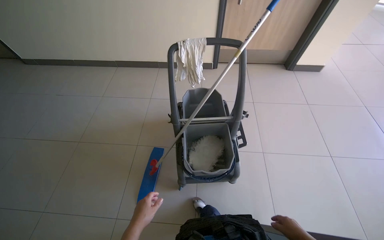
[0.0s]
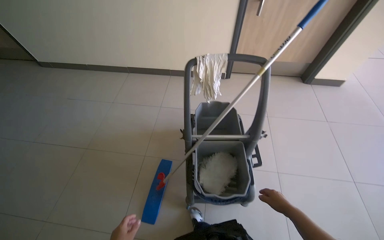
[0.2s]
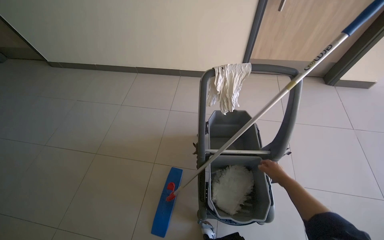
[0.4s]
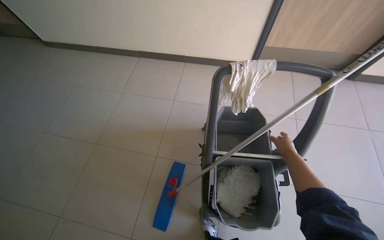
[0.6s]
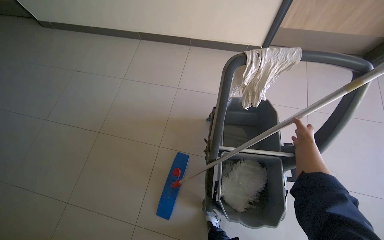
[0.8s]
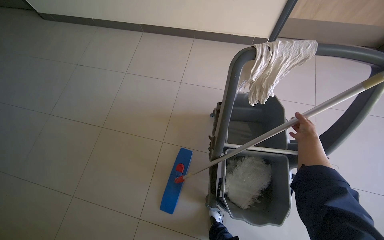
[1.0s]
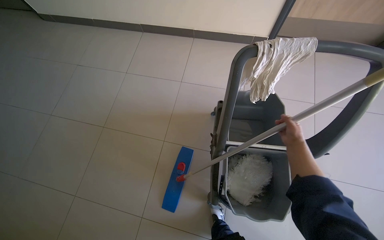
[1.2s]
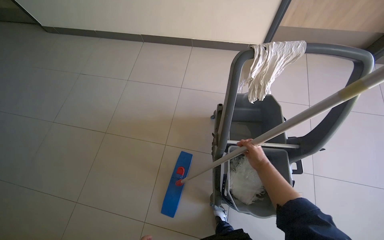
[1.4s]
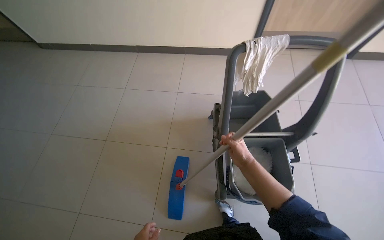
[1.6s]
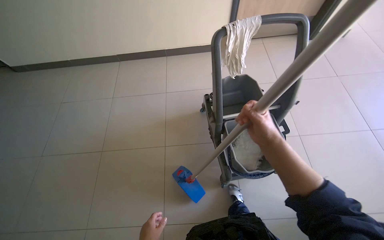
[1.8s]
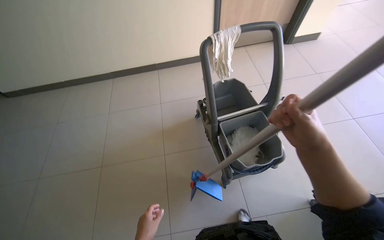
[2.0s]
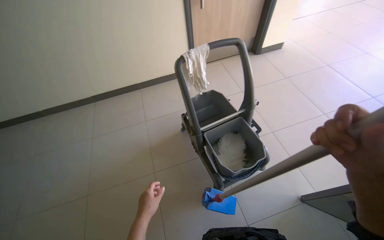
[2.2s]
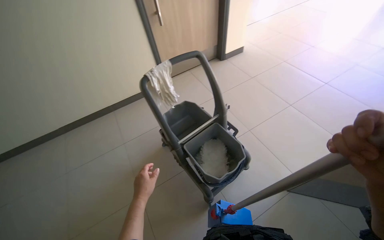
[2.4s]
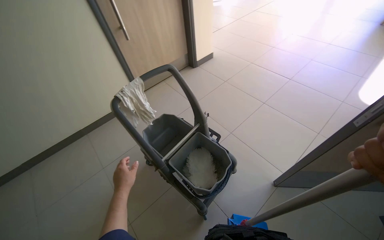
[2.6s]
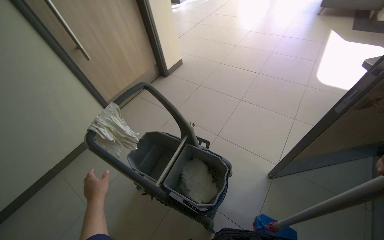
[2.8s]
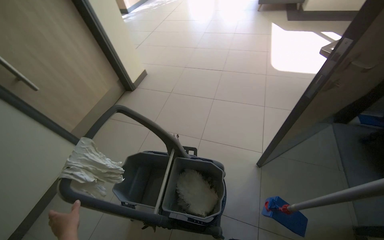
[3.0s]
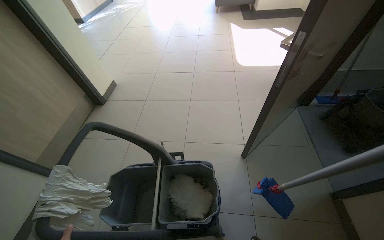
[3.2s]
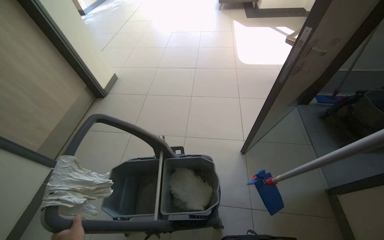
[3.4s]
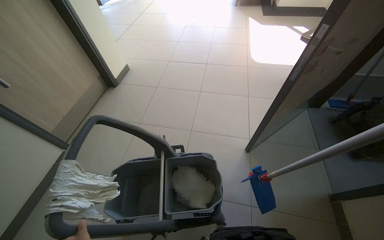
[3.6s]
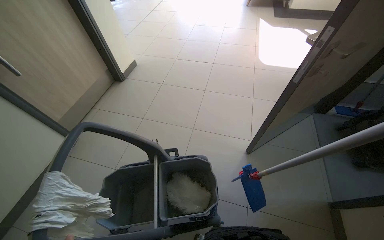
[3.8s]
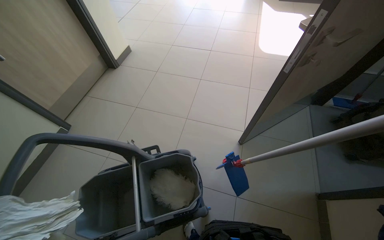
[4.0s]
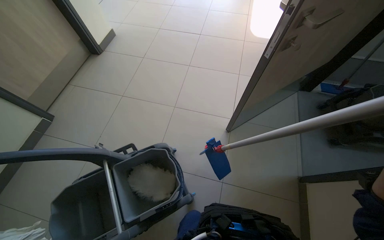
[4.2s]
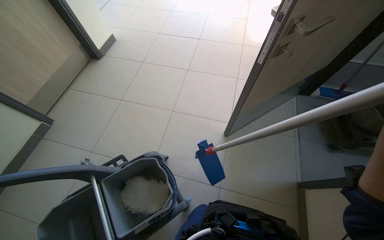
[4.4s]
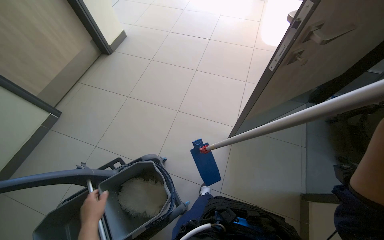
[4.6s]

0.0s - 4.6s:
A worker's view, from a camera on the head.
Job: preparing cleaning supplies.
The whole recording: Preparing cleaning supplies and equipment. The worker retrieves cleaning solution, pours it into buckets, organizes cleaning tools, and prepares the cleaning cart.
1.6s - 3.0s: The wearer's head swings roughly 80 degrees to the right. The view tips upward by approximately 20 degrees.

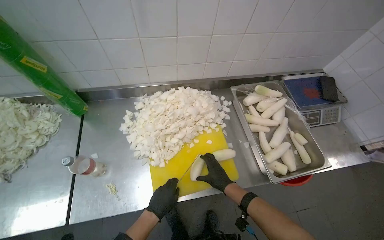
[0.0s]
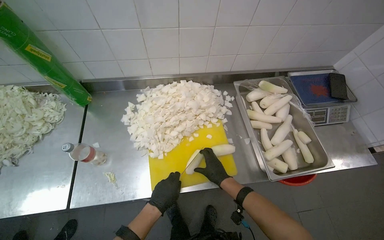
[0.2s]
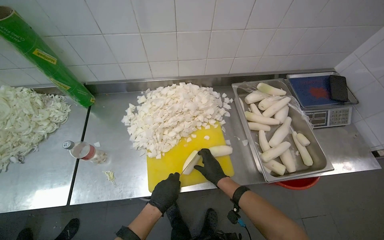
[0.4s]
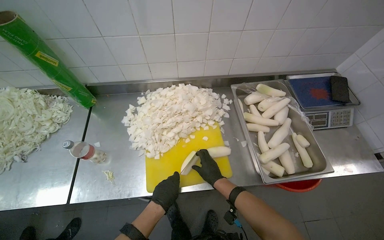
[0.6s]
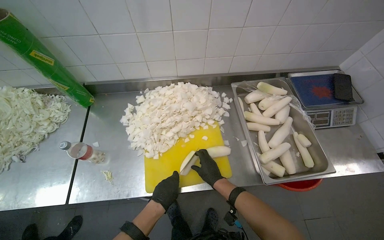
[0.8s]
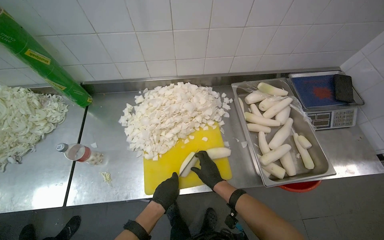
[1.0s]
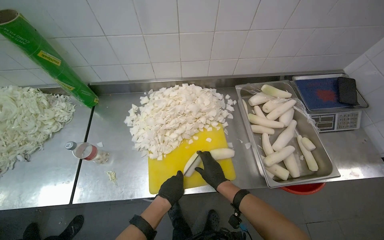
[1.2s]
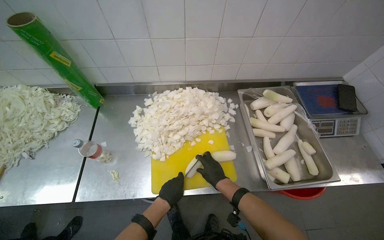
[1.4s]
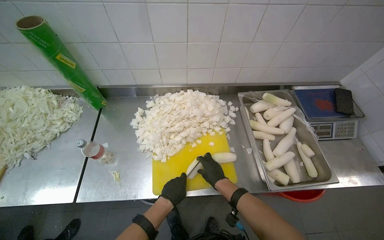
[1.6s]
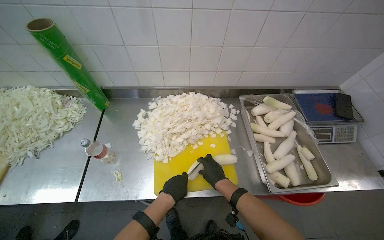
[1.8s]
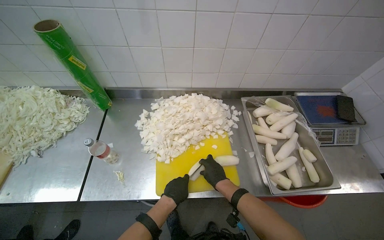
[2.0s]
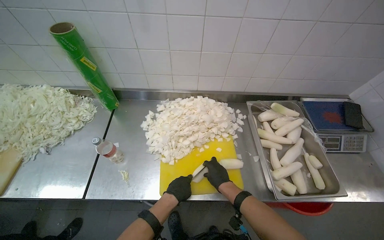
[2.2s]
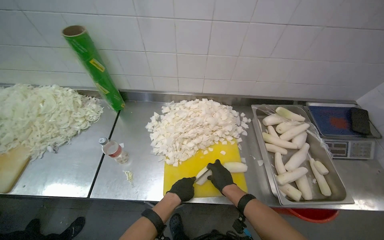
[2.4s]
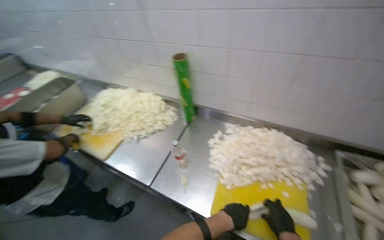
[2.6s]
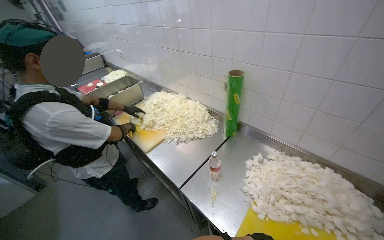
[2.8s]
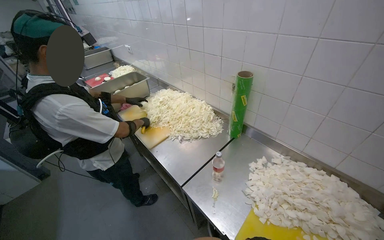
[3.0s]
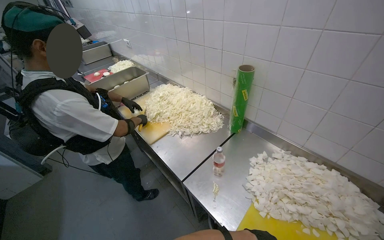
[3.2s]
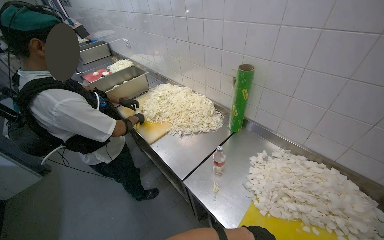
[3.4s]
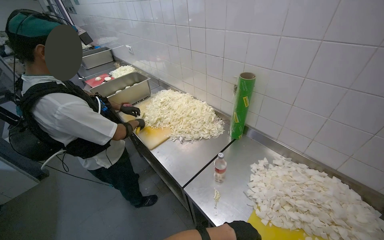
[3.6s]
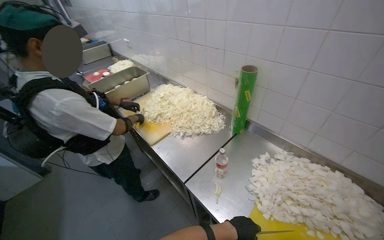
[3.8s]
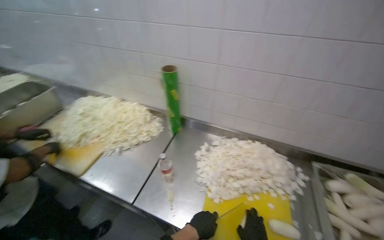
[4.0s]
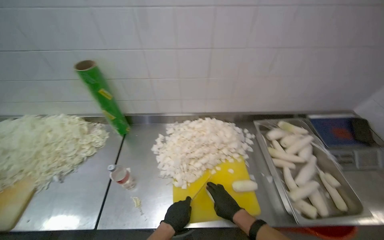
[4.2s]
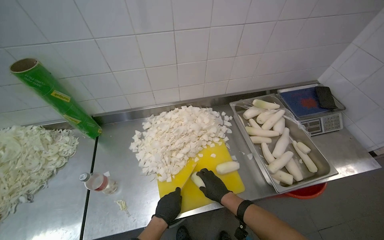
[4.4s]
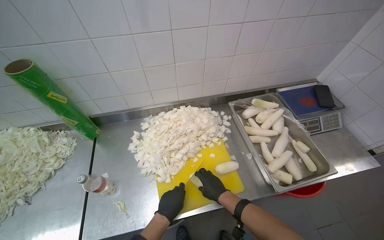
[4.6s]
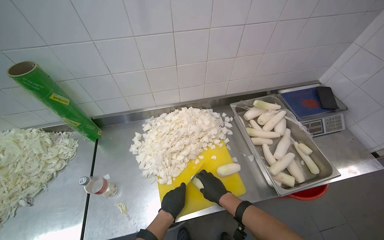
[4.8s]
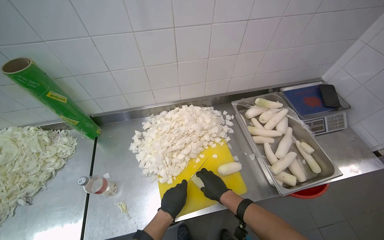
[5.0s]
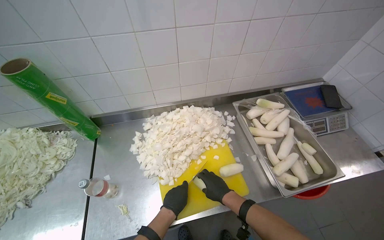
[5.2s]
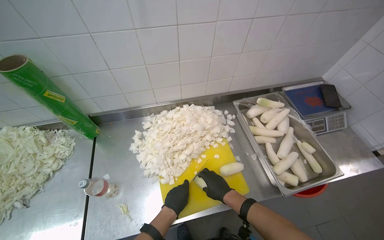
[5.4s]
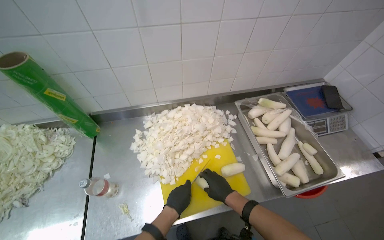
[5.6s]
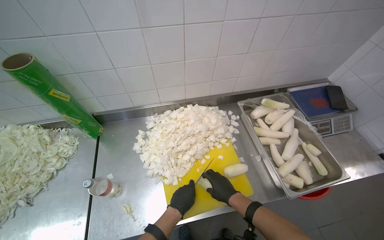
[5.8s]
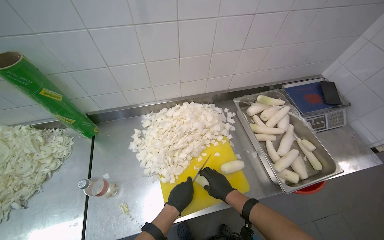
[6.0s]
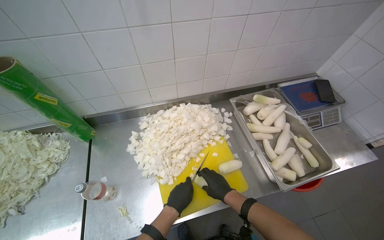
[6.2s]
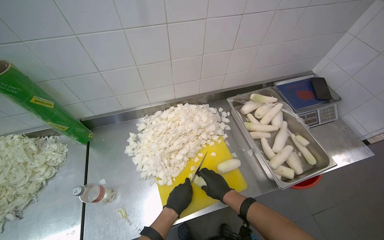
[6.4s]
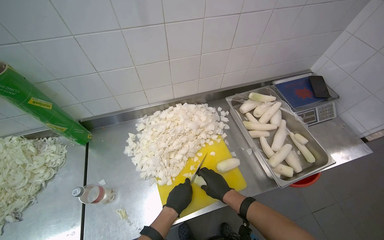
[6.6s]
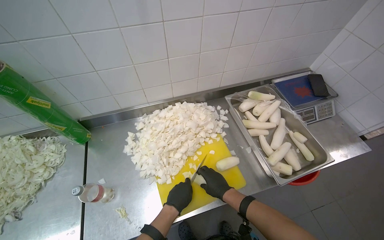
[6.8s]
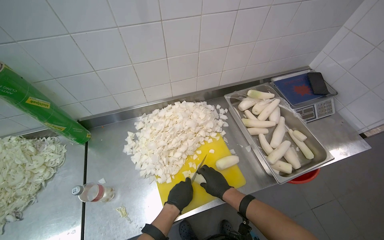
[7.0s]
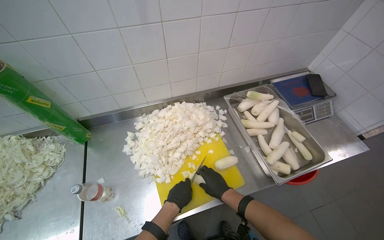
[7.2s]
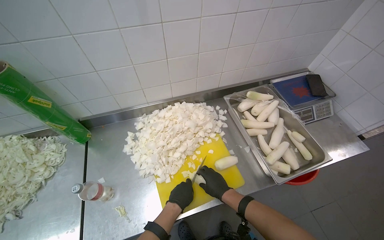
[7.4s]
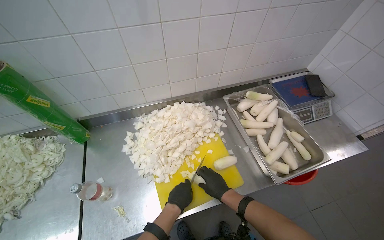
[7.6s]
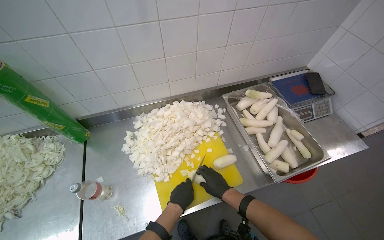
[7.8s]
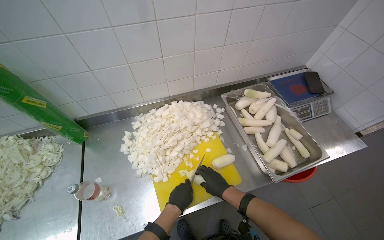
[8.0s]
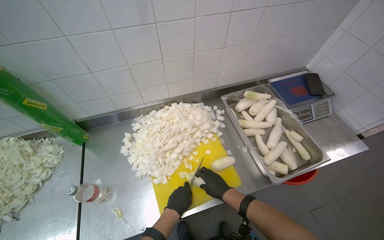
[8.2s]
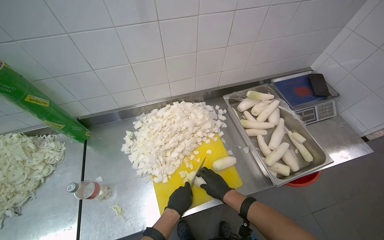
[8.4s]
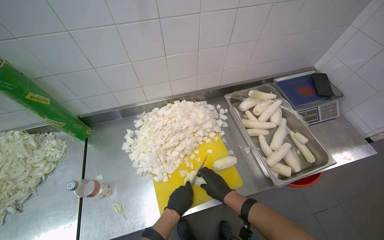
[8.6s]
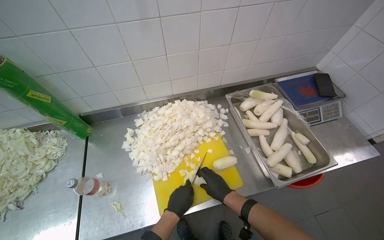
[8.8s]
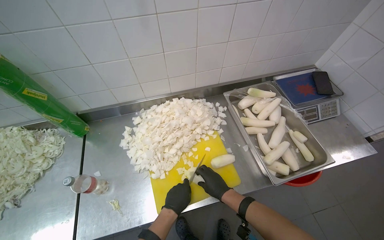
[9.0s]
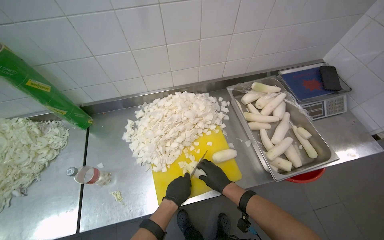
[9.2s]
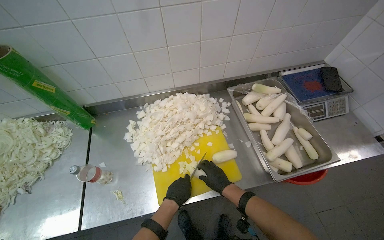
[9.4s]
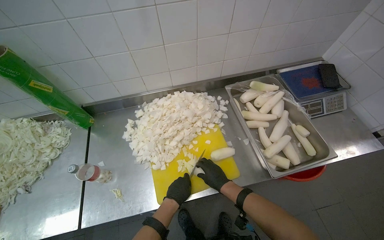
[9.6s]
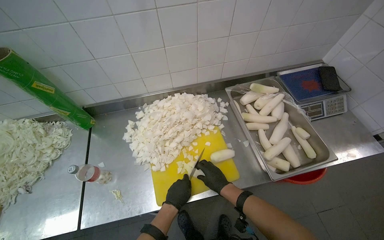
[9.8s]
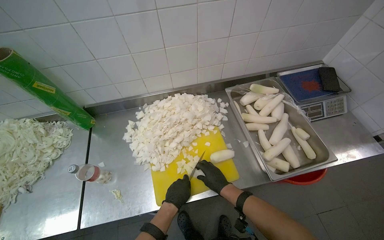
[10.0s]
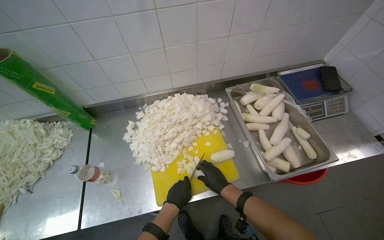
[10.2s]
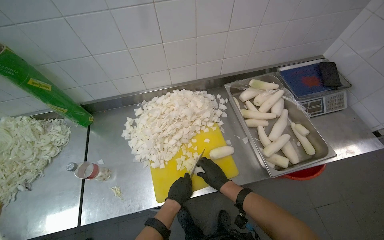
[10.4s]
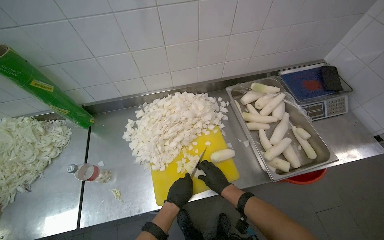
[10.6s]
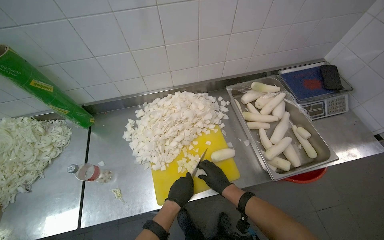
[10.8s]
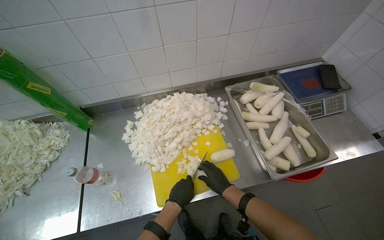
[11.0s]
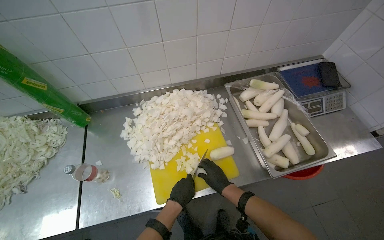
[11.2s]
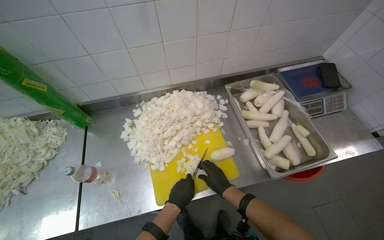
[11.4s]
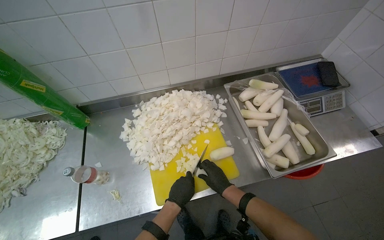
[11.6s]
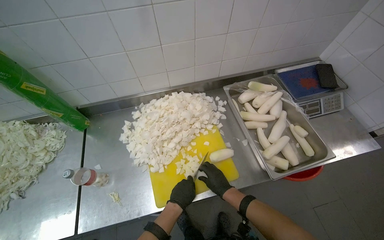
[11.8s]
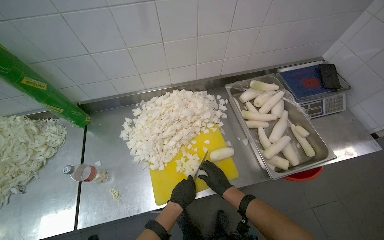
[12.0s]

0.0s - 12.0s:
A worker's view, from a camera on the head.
Job: preparing food.
The whole recording: Chopping white radishes. The worker chops white radishes into small pieces on a yellow cutting board.
0.0s - 1.6s: The hands make small movements and keep their place.
1.6s - 3.0s: The head turns to the left by some 50 degrees. The camera pitches upward, by about 15 degrees.
3.0s - 4.4s: The wearer looks some 60 degrees further to the right. The camera pitches downward, by some 15 degrees.
4.4s - 6.0s: The hands make small movements and keep their place.
6.0s - 9.0s: The hands stay close to where they were, moving slightly.
9.0s - 12.0s: The hands stay close to where they were, moving slightly.

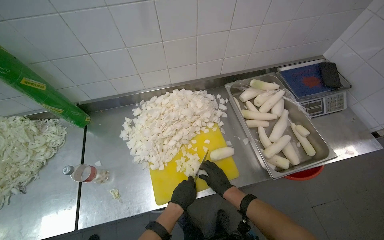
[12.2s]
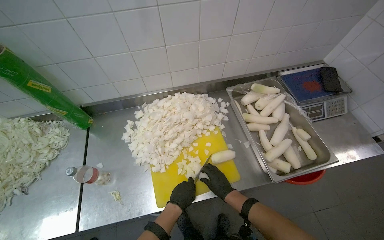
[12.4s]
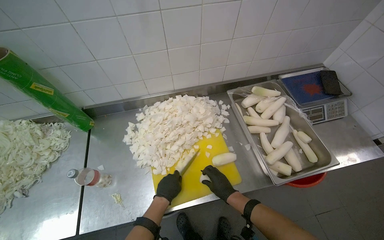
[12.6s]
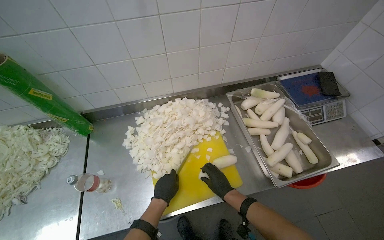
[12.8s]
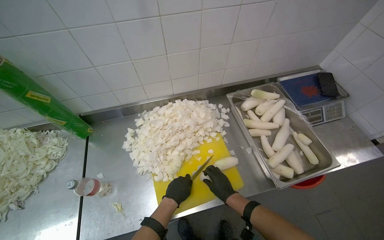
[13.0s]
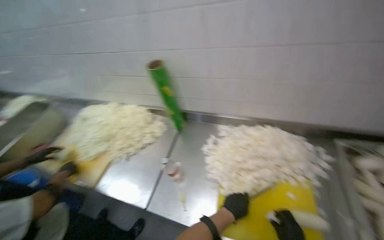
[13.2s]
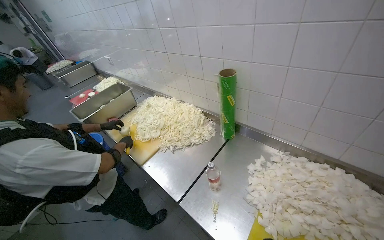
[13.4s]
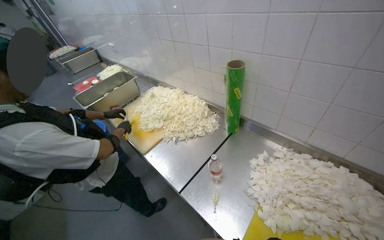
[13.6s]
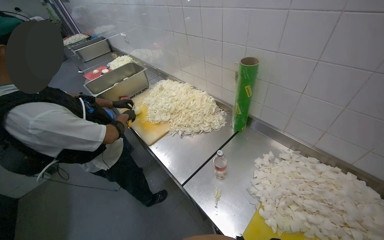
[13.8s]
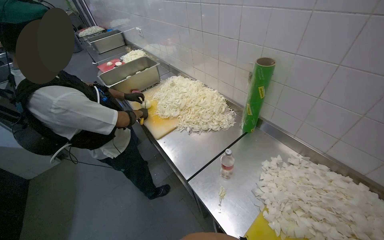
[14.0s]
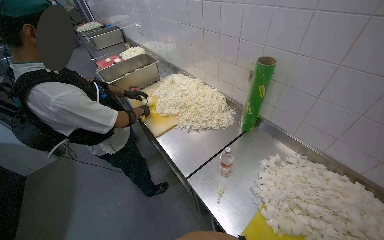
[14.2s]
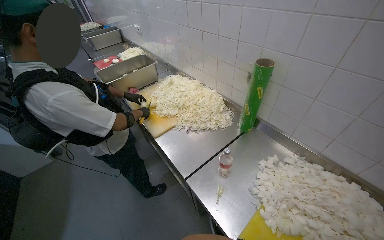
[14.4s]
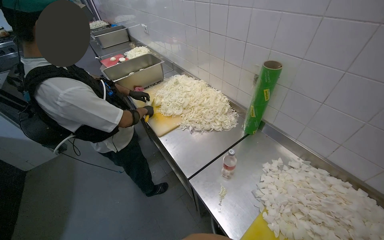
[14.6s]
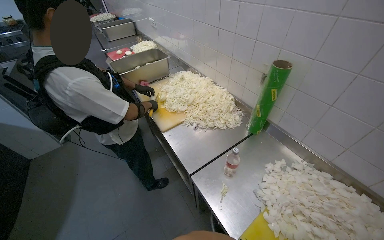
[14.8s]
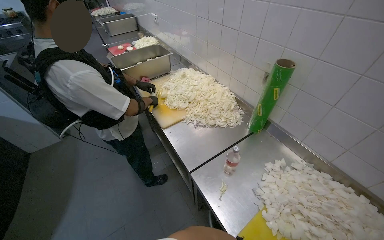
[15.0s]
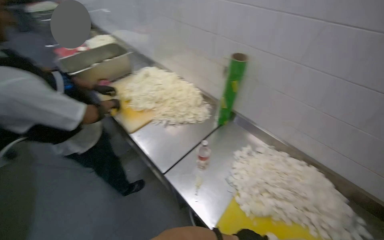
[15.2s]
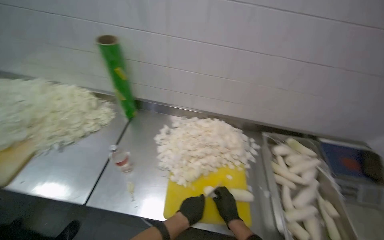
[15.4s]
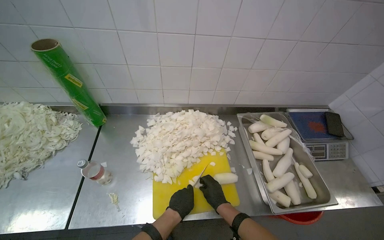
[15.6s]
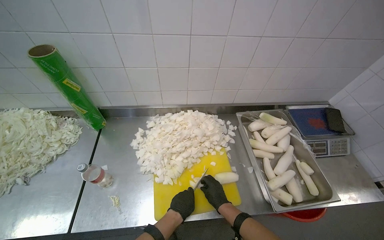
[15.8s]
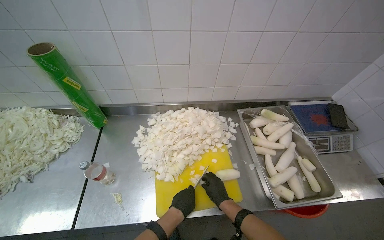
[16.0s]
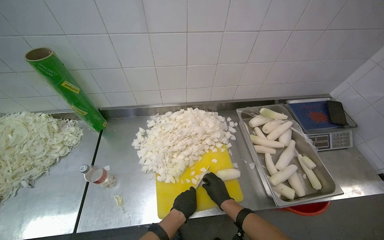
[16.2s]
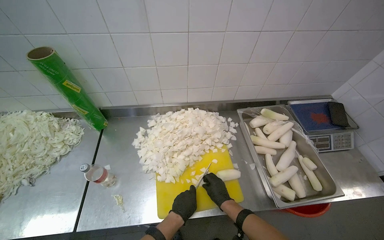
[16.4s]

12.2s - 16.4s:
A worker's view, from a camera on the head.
Job: preparing food.
The whole recording: Chopping white radishes. The worker chops white radishes into small pieces on a yellow cutting board.
12.2s - 13.6s: The wearer looks roughly 55 degrees further to the left.
15.0s - 16.4s: The wearer's head swings approximately 65 degrees to the right.
